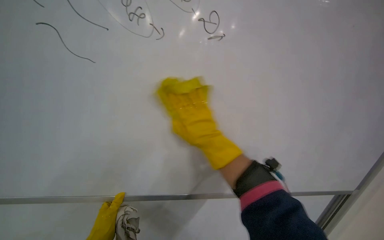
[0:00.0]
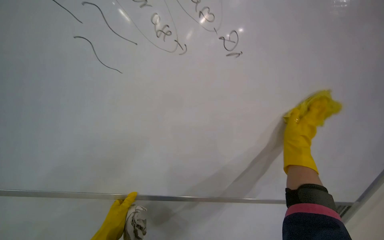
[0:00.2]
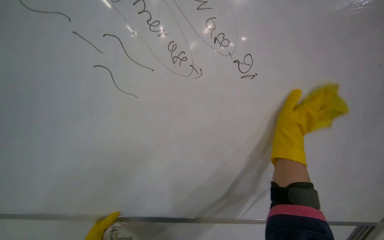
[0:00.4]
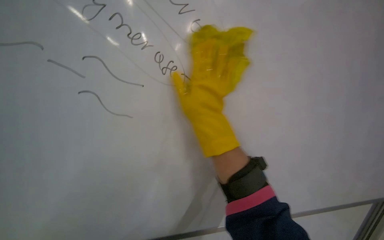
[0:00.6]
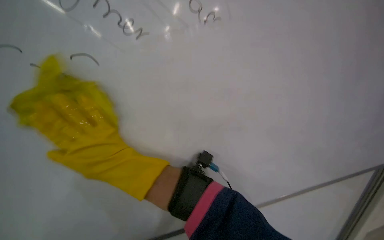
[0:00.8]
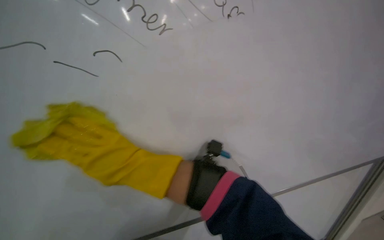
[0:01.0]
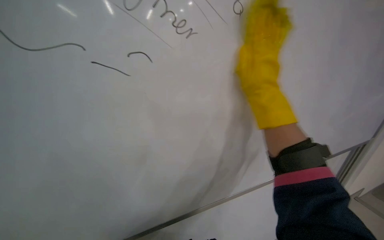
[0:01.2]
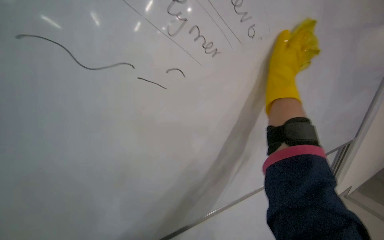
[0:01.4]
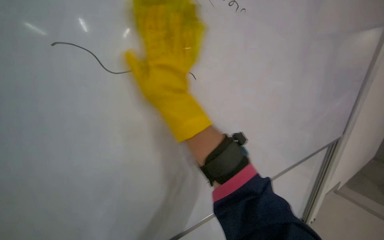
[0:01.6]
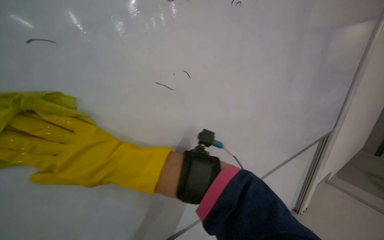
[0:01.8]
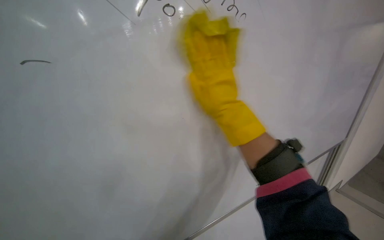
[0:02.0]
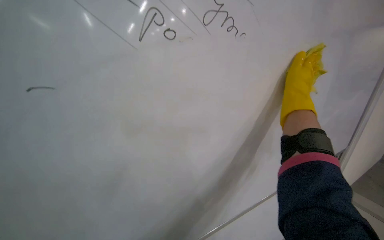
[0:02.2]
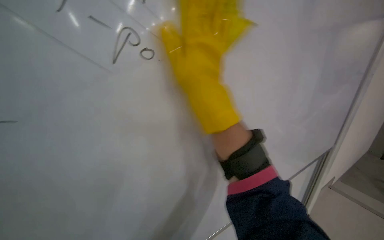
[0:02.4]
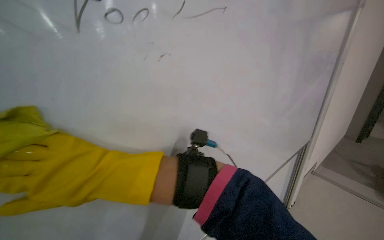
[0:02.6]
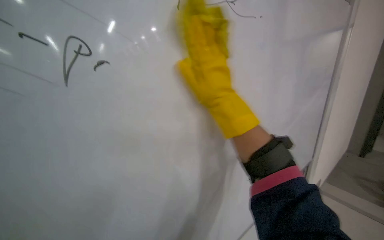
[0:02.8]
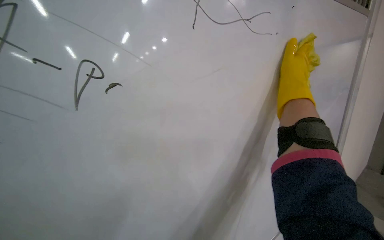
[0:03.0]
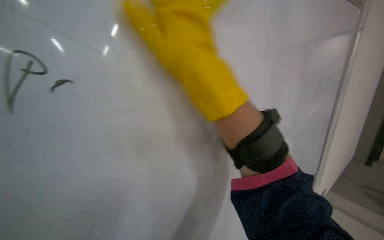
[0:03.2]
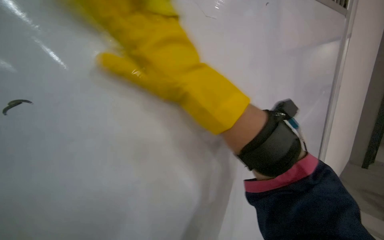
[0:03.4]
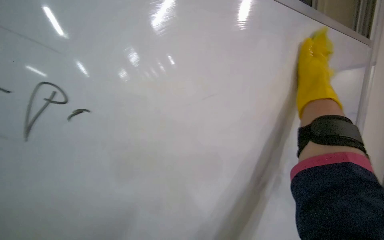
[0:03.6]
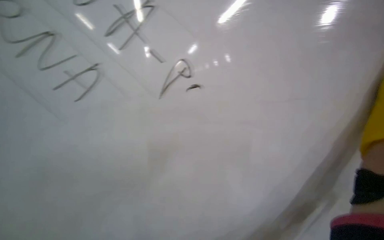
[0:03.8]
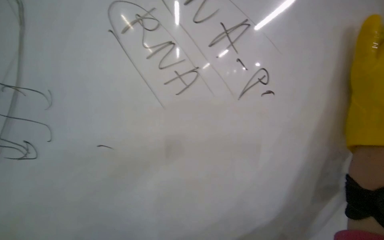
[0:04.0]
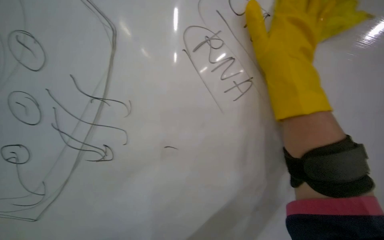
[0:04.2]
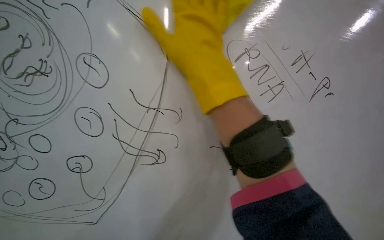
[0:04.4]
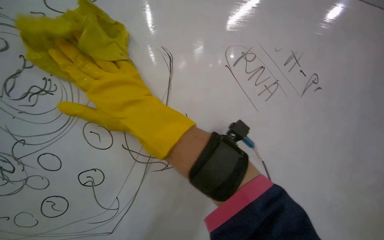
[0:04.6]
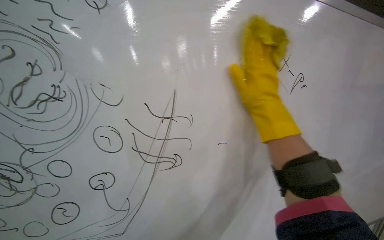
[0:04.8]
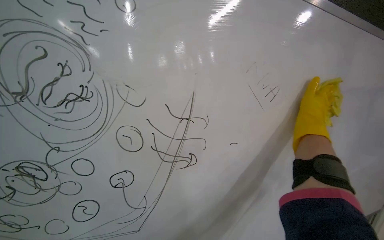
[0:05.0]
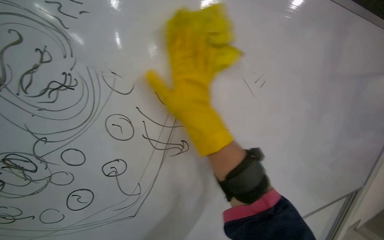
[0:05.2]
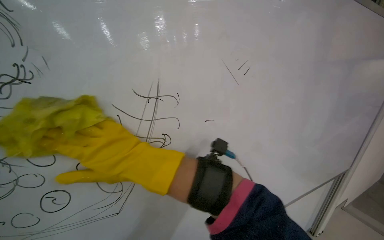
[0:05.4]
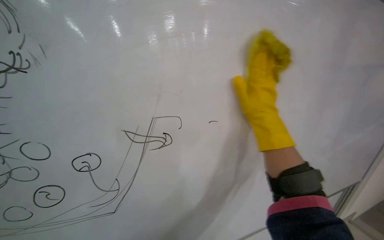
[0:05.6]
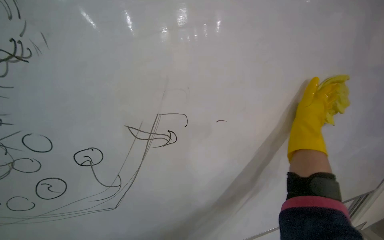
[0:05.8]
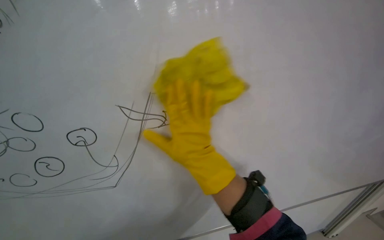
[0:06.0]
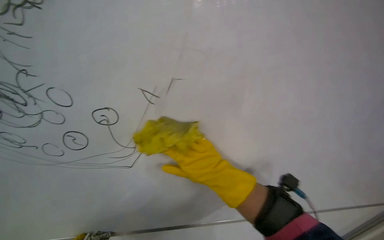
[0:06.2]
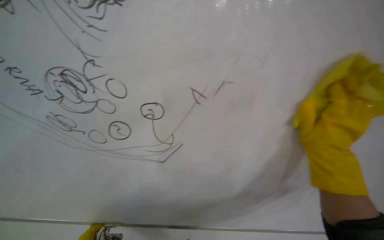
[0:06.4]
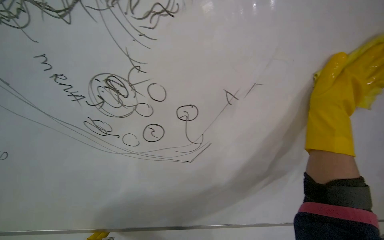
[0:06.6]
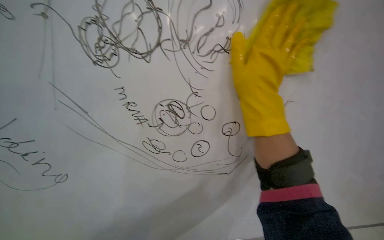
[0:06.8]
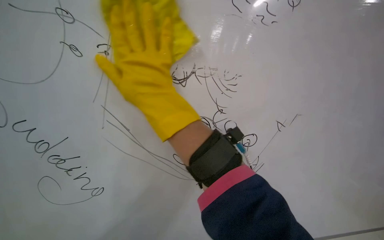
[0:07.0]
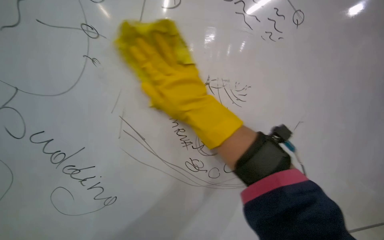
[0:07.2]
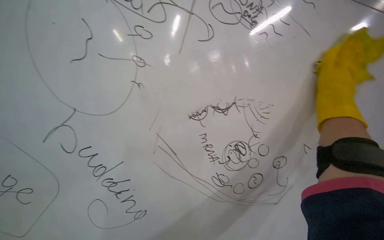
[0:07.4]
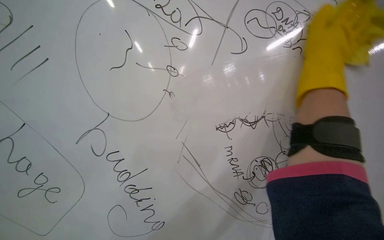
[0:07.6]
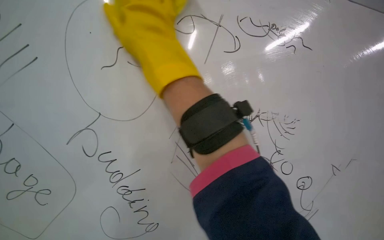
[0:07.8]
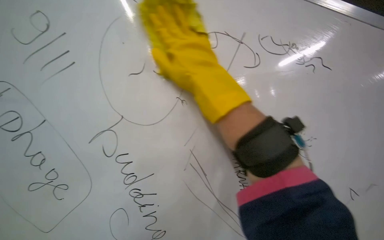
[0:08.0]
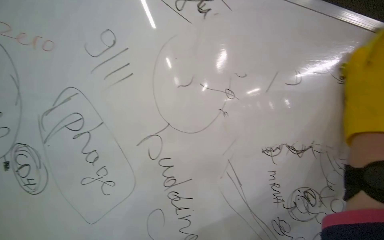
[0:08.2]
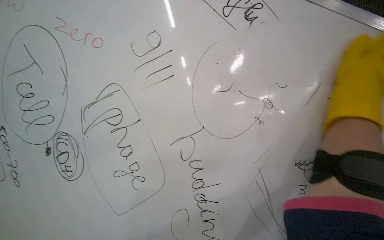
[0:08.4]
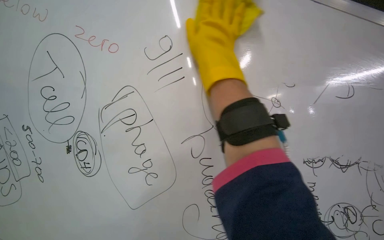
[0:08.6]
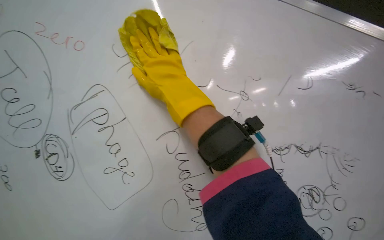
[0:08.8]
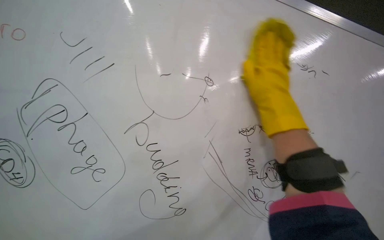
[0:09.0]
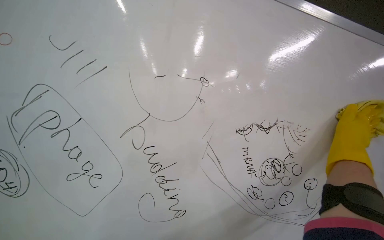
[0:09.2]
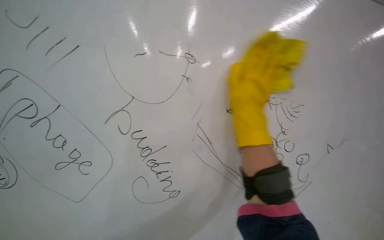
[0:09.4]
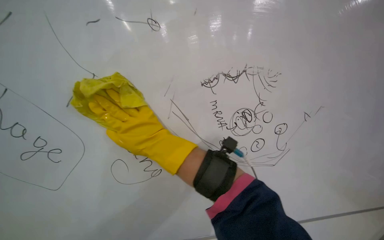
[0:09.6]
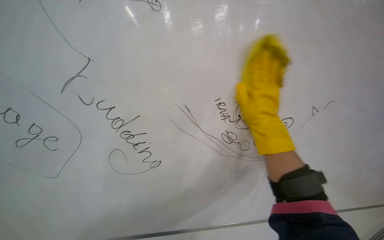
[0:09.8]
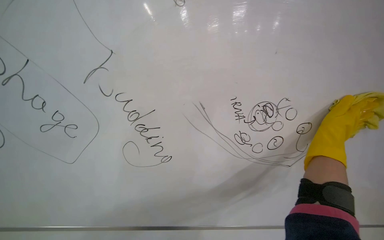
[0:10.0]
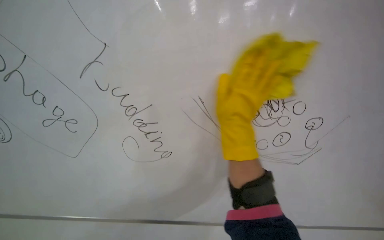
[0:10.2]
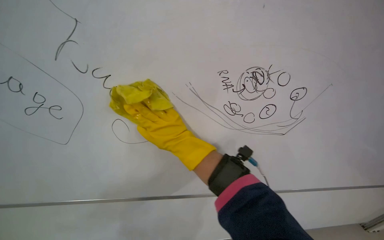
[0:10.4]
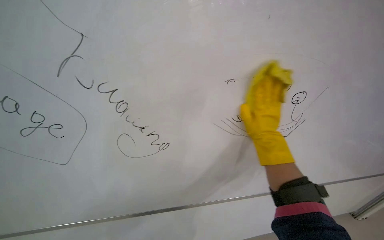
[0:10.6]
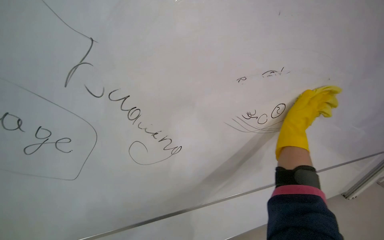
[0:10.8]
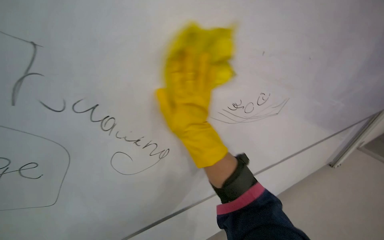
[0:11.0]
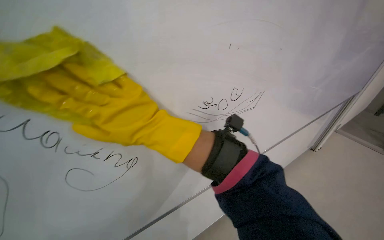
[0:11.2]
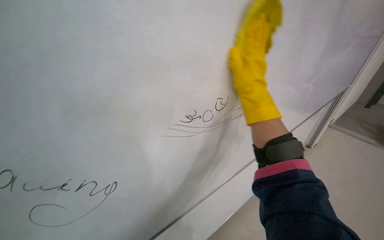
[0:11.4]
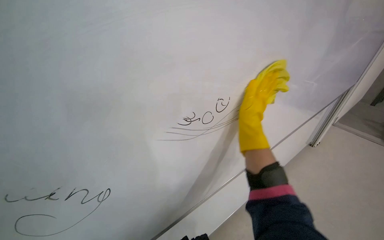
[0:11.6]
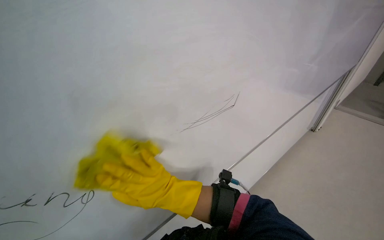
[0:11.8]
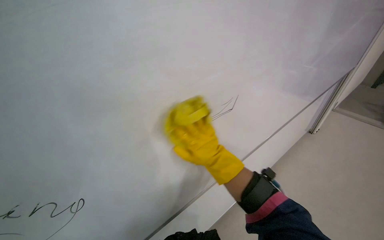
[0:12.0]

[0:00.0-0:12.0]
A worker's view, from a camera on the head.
Job: wiping surfaces.
The whole recording: Wiping whiteboard. The worker wipes the large white whiteboard surface with a cloth.
0:00.0 to 0:01.6: The right hand swings left and right, roughly 60 cm each way, with 3 reversals.
0:03.0 to 0:04.4: The view tilts roughly 20 degrees upward.
0:04.4 to 0:06.0: The view tilts about 15 degrees downward. The right hand swings left and right, about 40 cm each way, with 4 reversals.
0:06.0 to 0:07.6: The wearer's head swings about 50 degrees to the left. The view tilts some 15 degrees upward.
0:09.0 to 0:10.4: The view tilts roughly 30 degrees downward.
0:10.4 to 0:12.0: The wearer looks about 35 degrees further to the right.

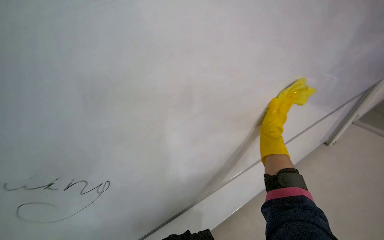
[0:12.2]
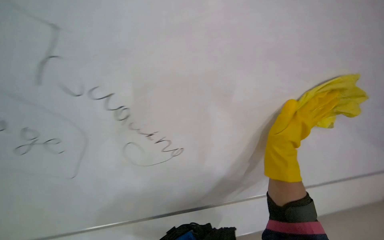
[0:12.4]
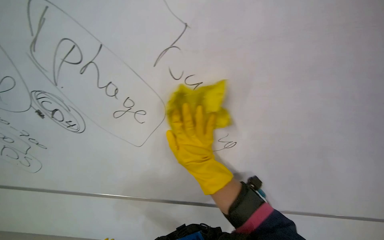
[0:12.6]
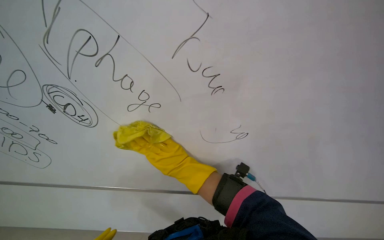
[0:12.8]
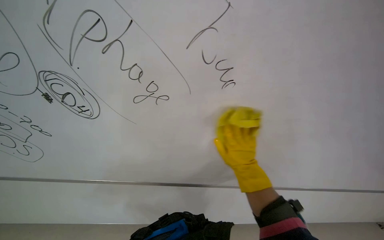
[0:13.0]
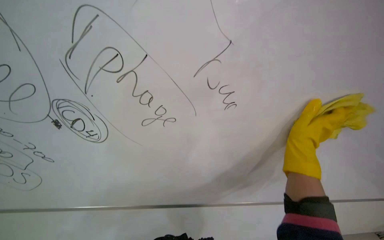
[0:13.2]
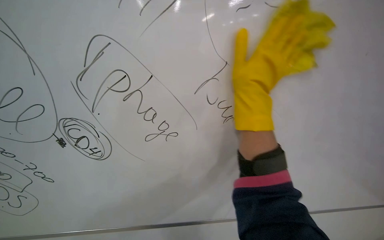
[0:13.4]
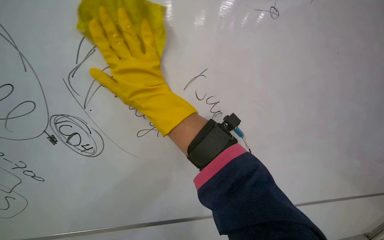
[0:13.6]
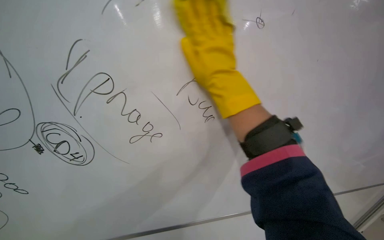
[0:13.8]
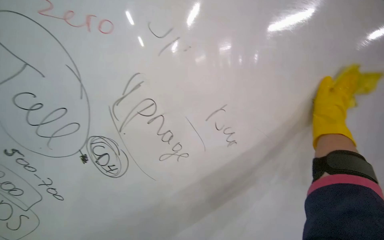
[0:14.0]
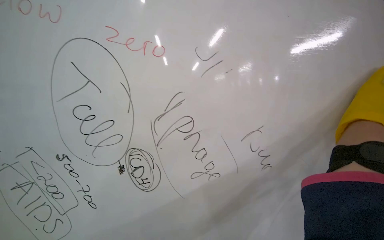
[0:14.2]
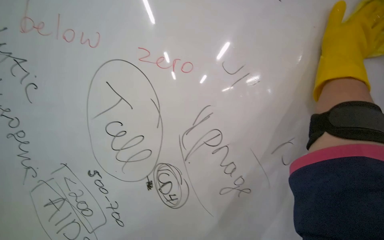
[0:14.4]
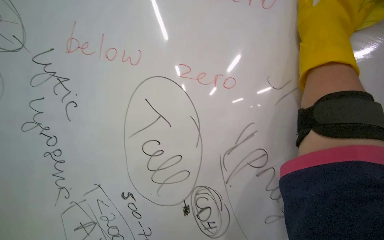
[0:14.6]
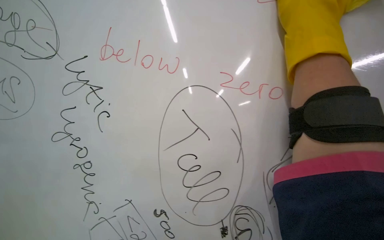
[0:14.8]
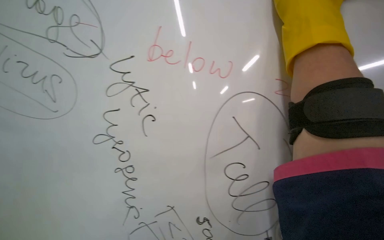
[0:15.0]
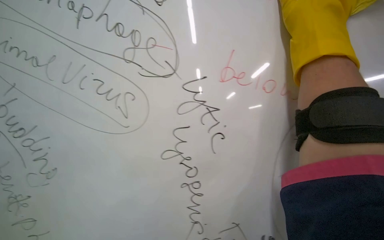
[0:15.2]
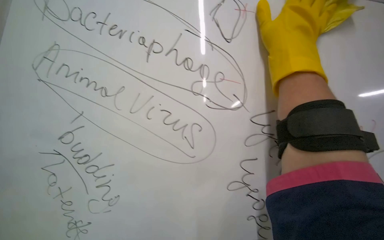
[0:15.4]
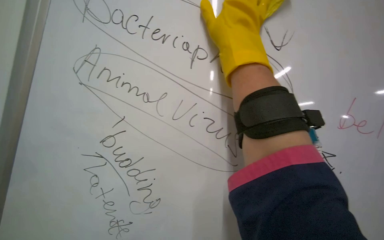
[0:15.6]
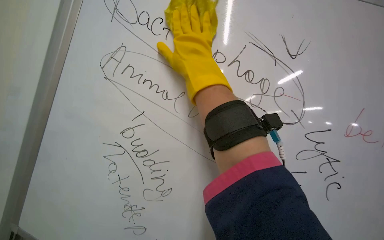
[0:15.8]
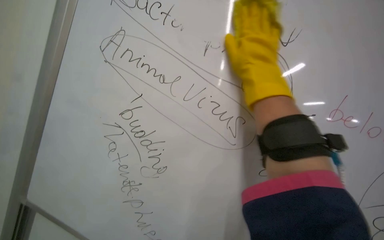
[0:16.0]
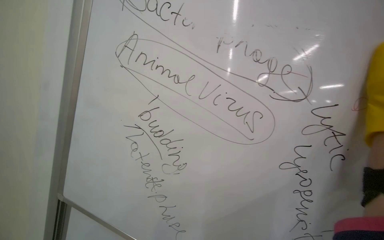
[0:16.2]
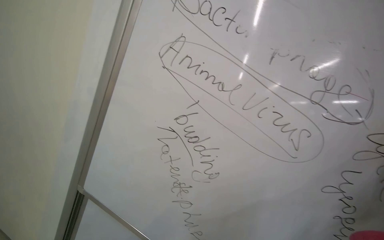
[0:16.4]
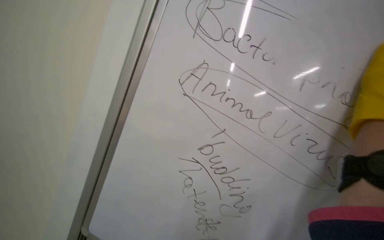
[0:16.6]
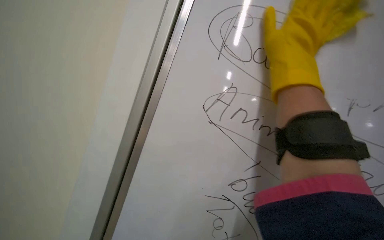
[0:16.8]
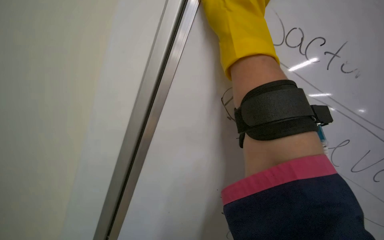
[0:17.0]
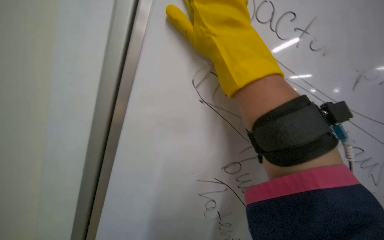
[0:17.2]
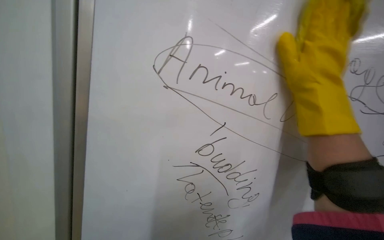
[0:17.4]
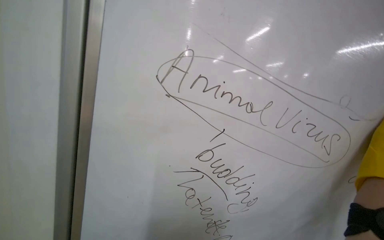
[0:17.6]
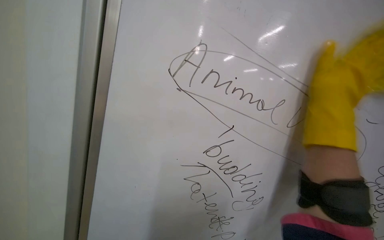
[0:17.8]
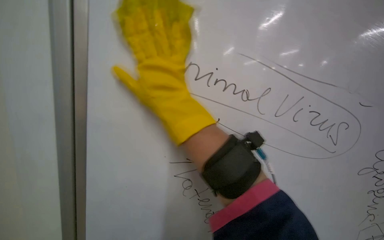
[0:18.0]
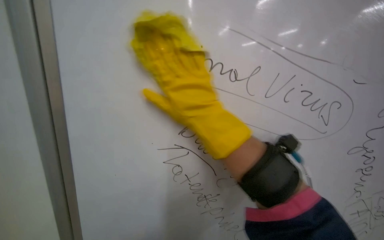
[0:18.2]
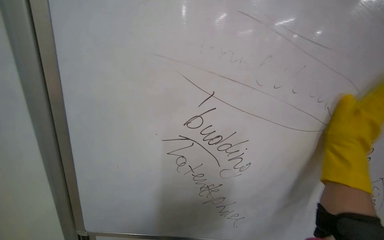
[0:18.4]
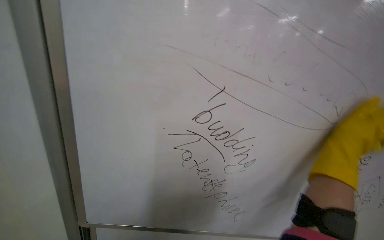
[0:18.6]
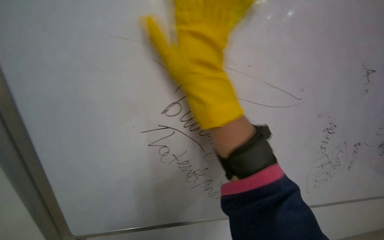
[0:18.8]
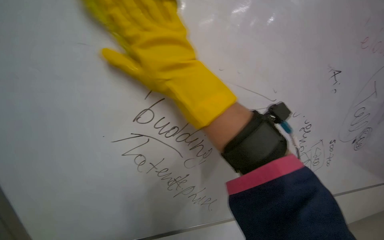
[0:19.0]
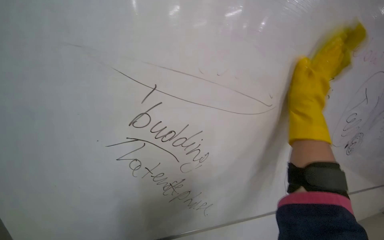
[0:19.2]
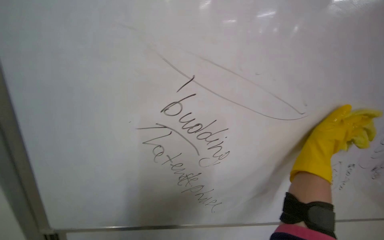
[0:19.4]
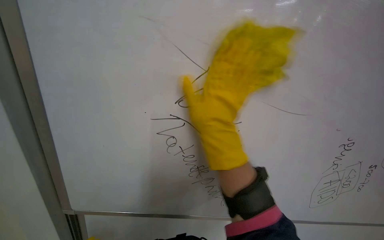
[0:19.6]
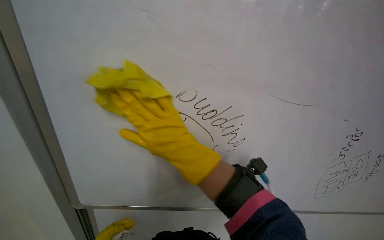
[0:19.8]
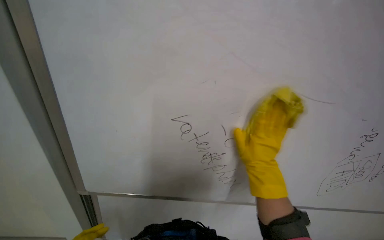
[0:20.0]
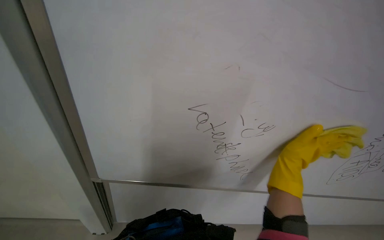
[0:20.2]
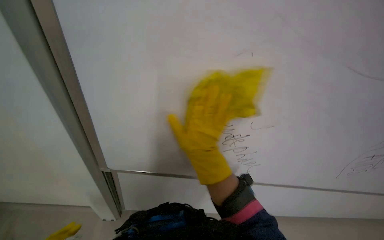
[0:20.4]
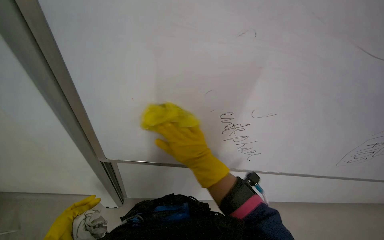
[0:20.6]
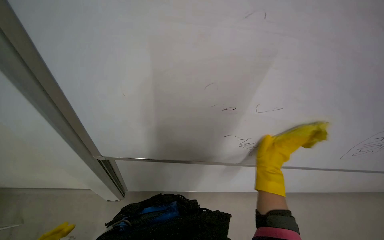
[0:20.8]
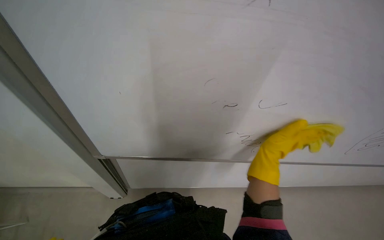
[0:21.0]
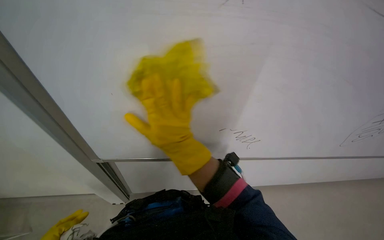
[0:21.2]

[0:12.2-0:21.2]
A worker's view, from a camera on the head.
Job: wiping surfaces.
The whole recording: Wiping whiteboard. The worker wipes the large white whiteboard surface with a cloth.
0:12.2 to 0:13.8: The right hand moves left and right over about 40 cm, changing direction 3 times.
0:13.8 to 0:15.2: The camera travels to the left, roughly 60 cm. The view pans to the left by some 20 degrees. The view tips upward by roughly 25 degrees.
0:15.2 to 0:16.6: The camera is carried to the left, some 40 cm.
0:16.6 to 0:18.2: The wearer looks roughly 30 degrees further upward.
0:18.2 to 0:19.8: The right hand goes about 15 cm down the picture, and travels to the right and back again, roughly 40 cm each way.
0:19.8 to 0:21.2: The right hand goes left and right, approximately 35 cm each way, reversing 3 times.
